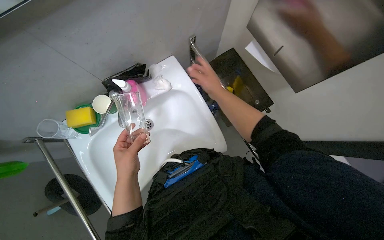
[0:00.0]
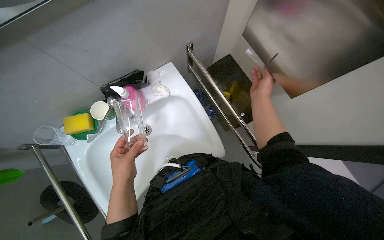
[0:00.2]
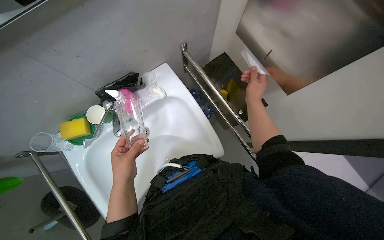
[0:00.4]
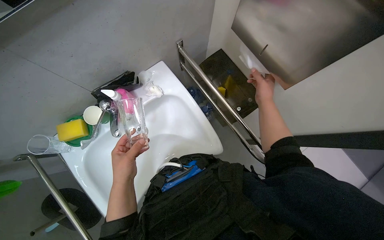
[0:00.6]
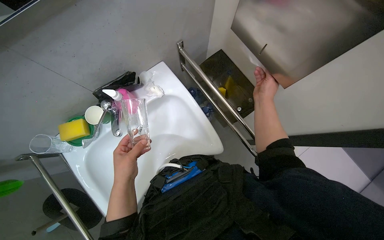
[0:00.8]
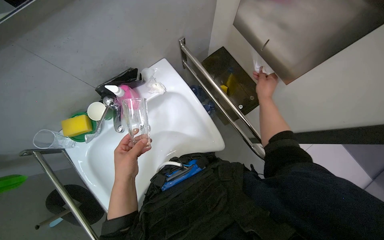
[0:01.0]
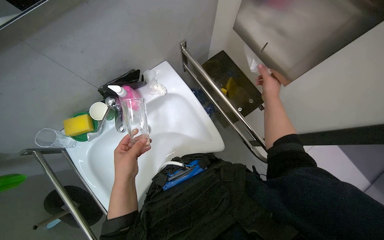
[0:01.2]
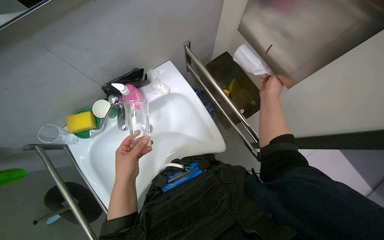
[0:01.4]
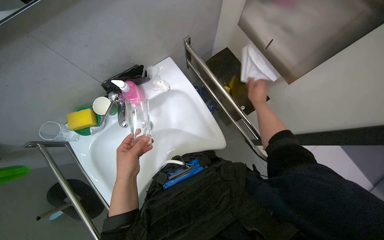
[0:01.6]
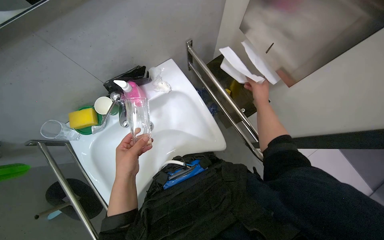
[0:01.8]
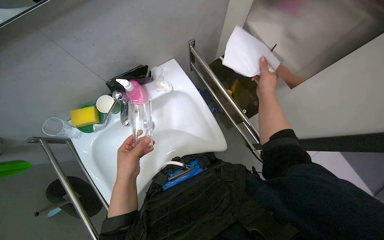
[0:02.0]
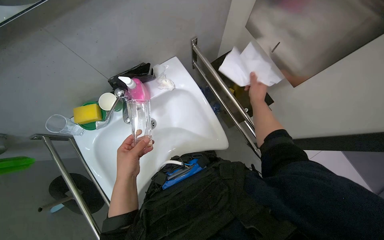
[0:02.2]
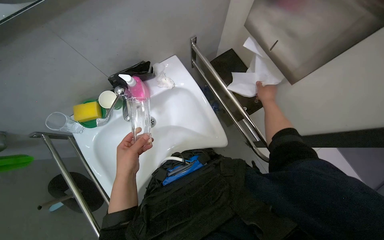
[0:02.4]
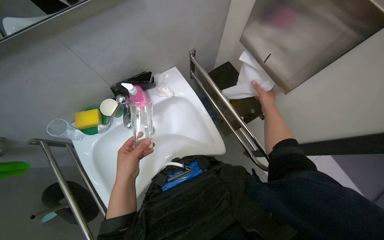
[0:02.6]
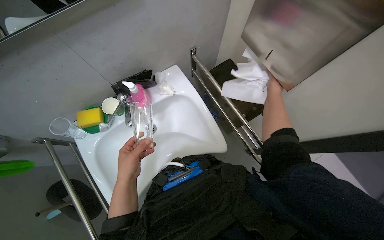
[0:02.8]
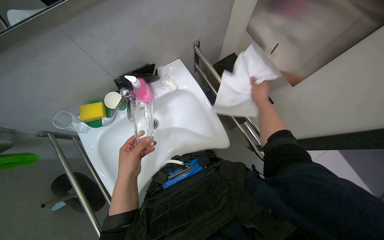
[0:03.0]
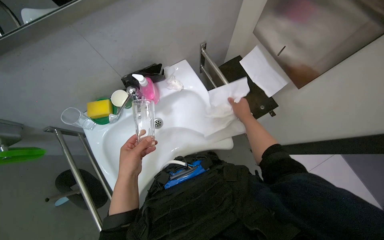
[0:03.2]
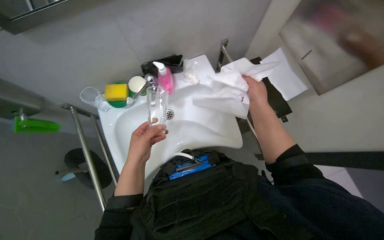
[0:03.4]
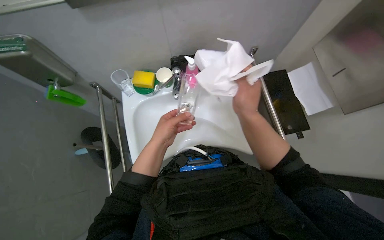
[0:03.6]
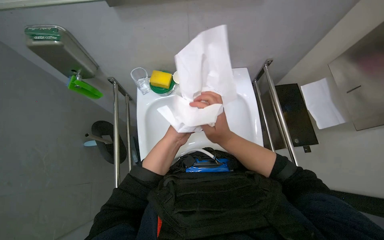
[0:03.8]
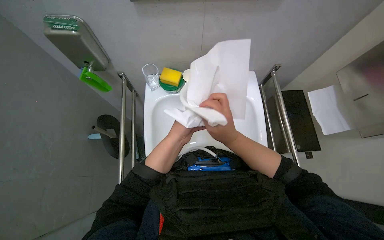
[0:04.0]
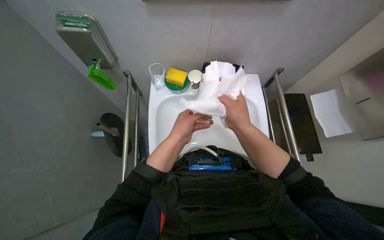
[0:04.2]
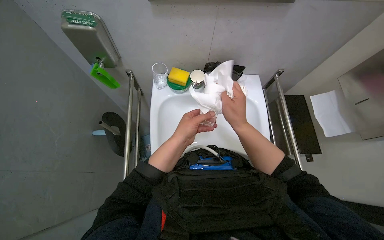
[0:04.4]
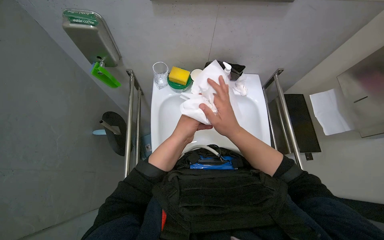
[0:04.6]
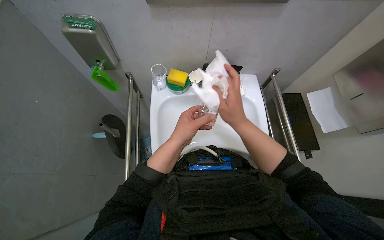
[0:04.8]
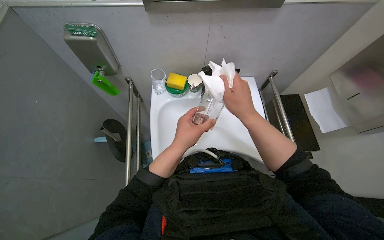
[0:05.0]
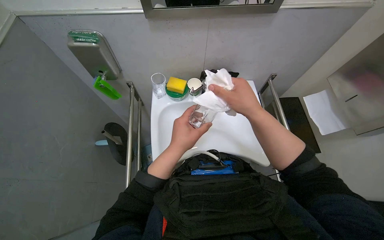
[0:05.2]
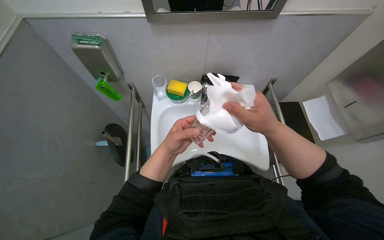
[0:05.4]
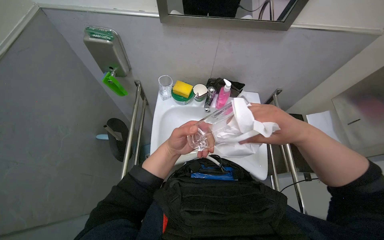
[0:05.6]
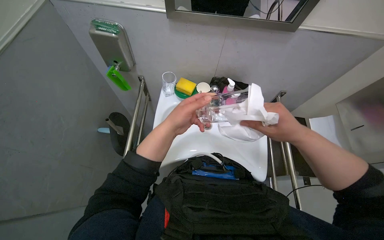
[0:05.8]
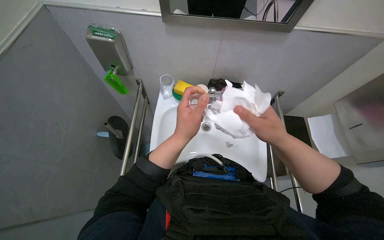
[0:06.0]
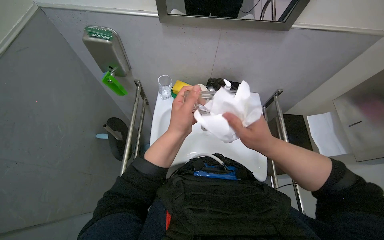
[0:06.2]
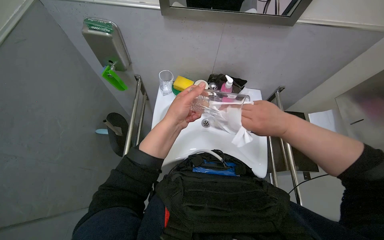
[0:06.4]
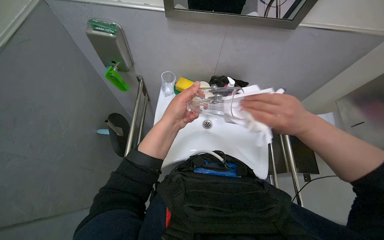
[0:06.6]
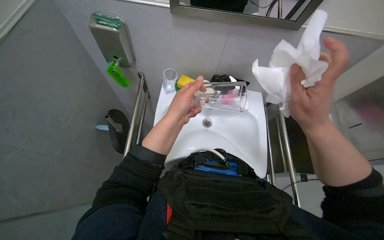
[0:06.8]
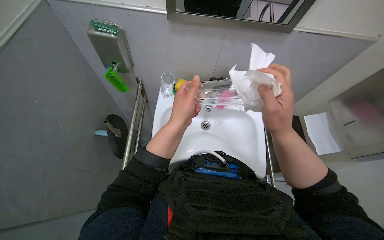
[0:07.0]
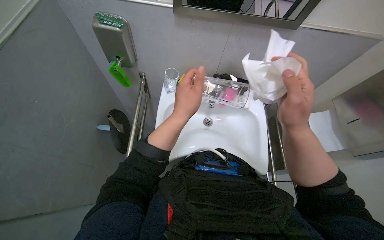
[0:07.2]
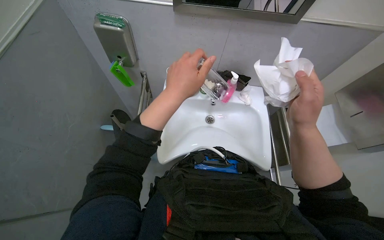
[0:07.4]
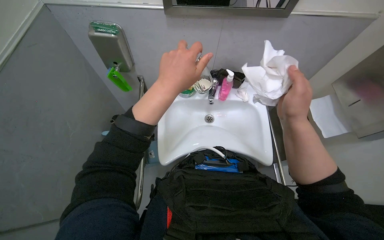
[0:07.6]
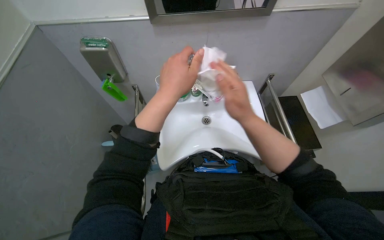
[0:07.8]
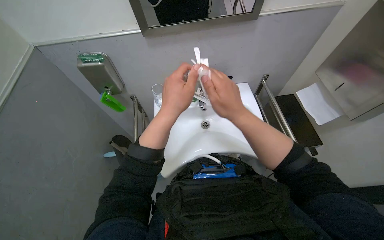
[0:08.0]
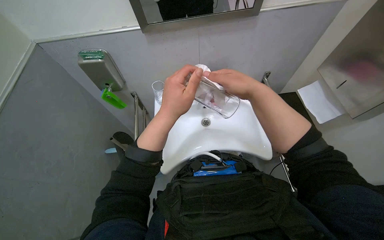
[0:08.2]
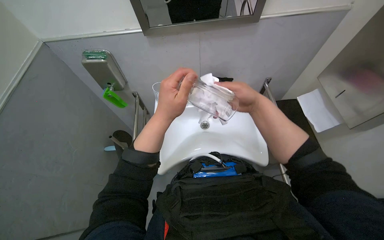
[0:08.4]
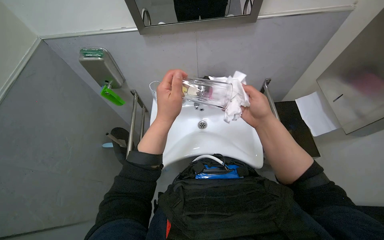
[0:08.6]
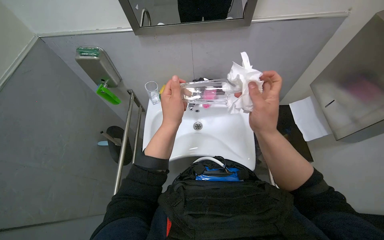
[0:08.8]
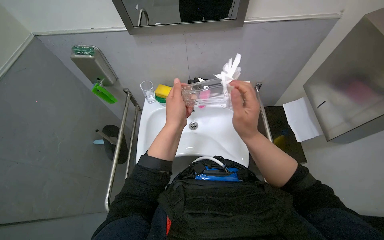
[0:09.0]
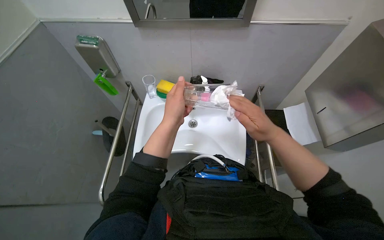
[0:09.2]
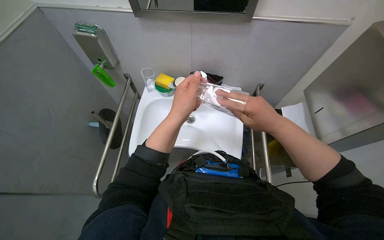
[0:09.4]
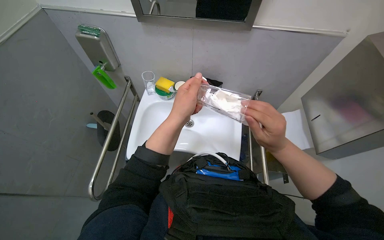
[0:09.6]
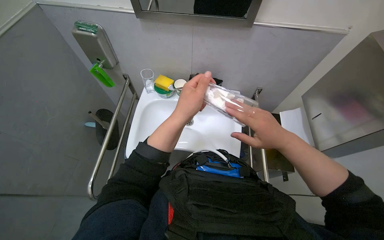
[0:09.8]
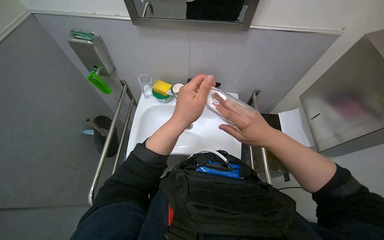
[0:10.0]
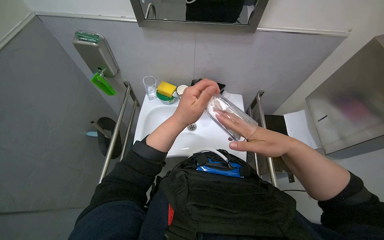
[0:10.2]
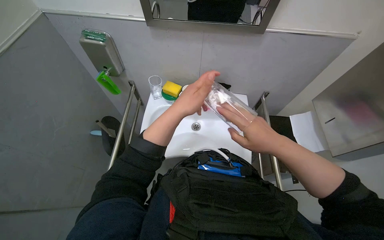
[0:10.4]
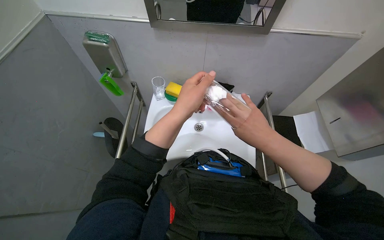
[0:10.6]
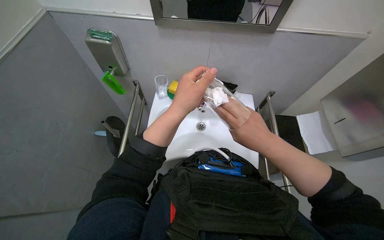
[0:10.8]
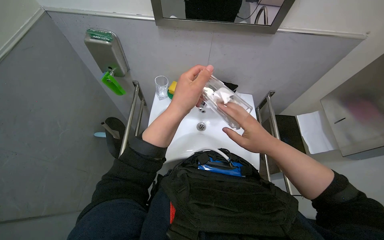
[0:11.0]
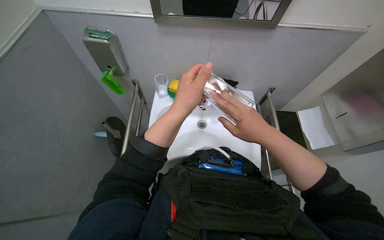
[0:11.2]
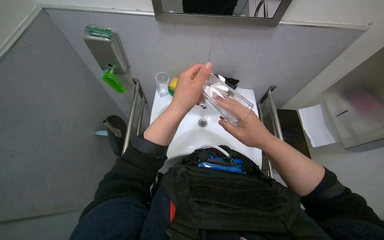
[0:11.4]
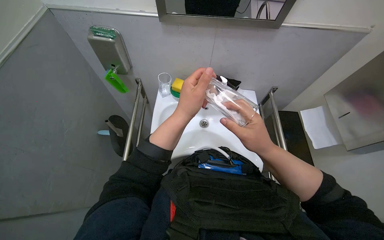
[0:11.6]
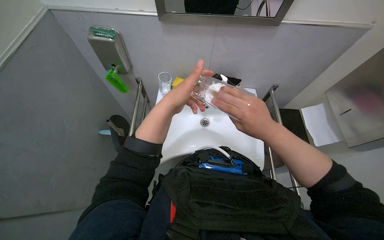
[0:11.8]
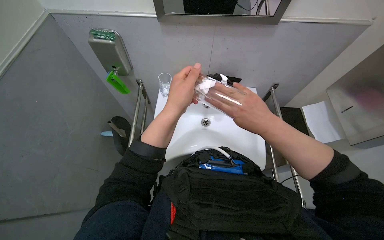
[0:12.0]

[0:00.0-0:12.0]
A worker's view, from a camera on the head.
Job: cleaning kitchen.
The whole recording: Cleaning glasses at sink. The worker washes and dries multiple glasses at the sink.
0:00.0 to 0:01.6: The right hand heads to the right, covering approximately 15 cm.
0:03.0 to 0:04.4: Everything in view rotates approximately 35 degrees clockwise. The right hand is displaced to the left by some 35 cm.
0:04.4 to 0:06.0: The left hand travels nearer to the camera by approximately 10 cm.
0:06.0 to 0:07.6: The left hand heads up the picture, covering about 10 cm.
0:07.6 to 0:09.0: The right hand swings left and right, some 15 cm each way, with 2 reversals.
0:09.0 to 0:12.0: The hands work in one place, with small movements.

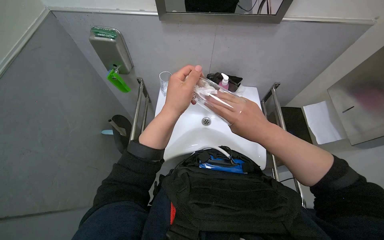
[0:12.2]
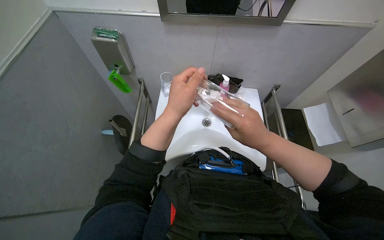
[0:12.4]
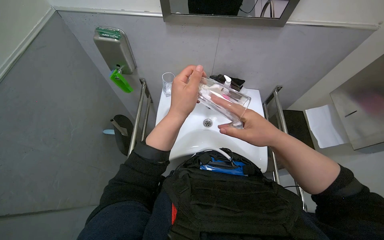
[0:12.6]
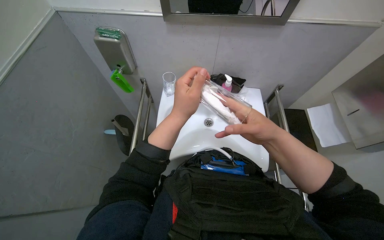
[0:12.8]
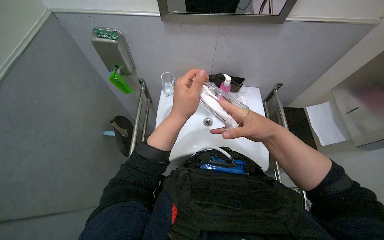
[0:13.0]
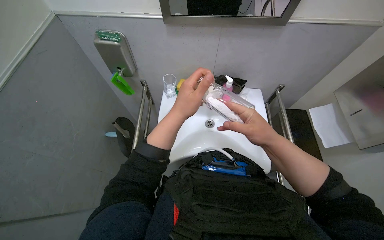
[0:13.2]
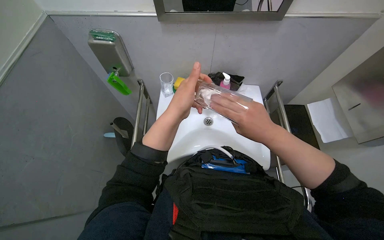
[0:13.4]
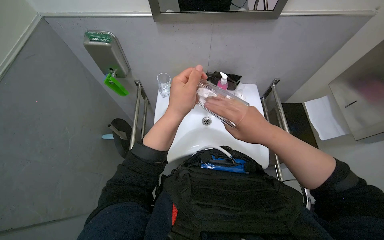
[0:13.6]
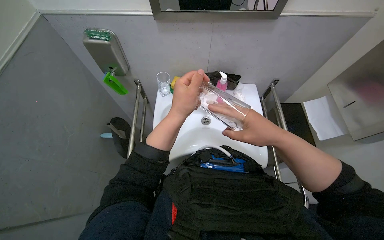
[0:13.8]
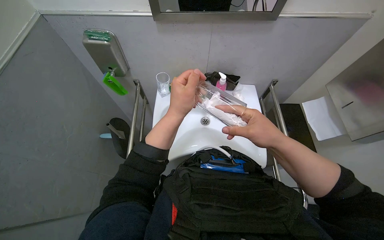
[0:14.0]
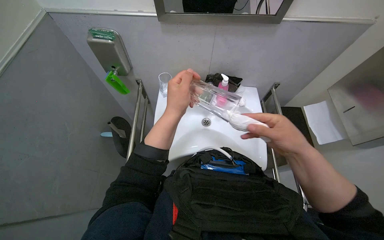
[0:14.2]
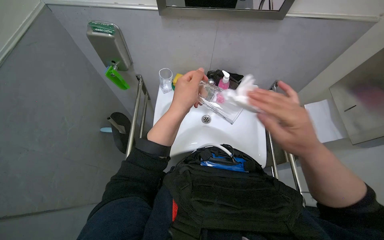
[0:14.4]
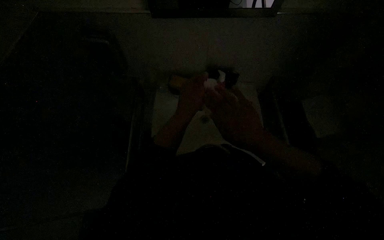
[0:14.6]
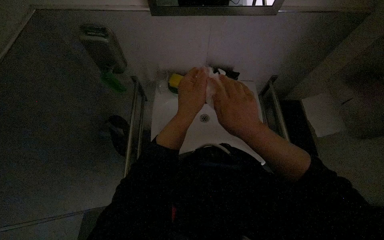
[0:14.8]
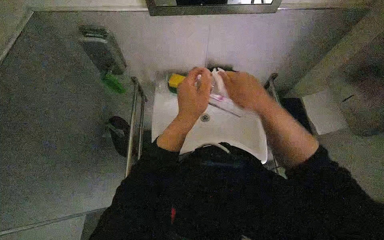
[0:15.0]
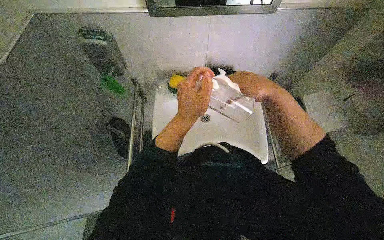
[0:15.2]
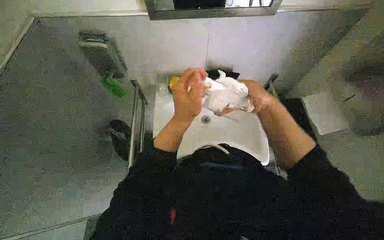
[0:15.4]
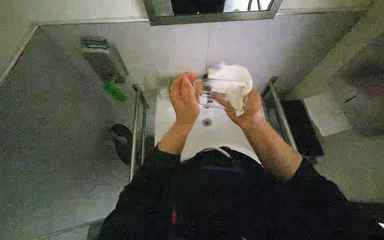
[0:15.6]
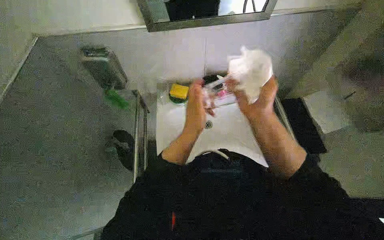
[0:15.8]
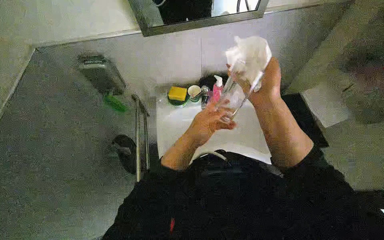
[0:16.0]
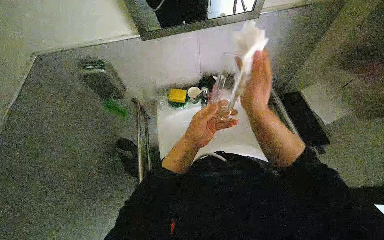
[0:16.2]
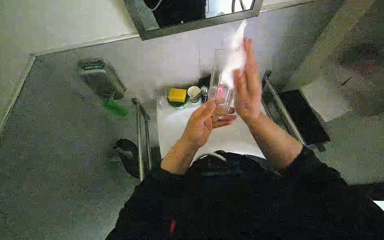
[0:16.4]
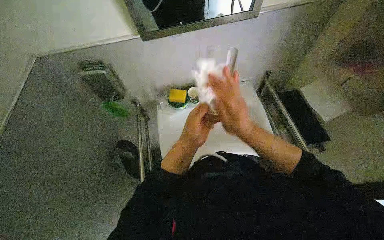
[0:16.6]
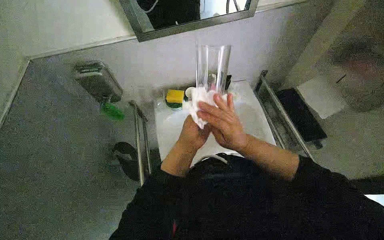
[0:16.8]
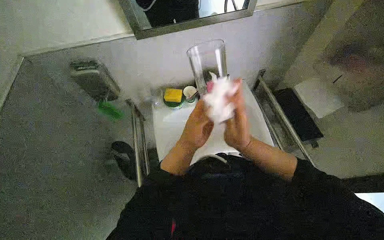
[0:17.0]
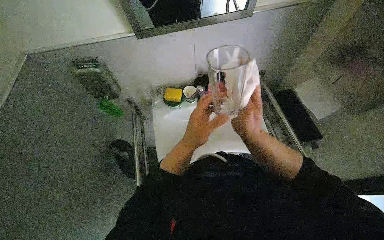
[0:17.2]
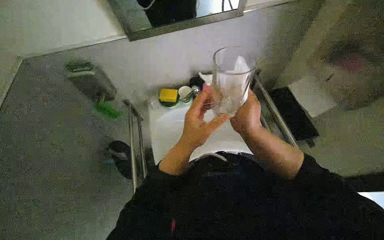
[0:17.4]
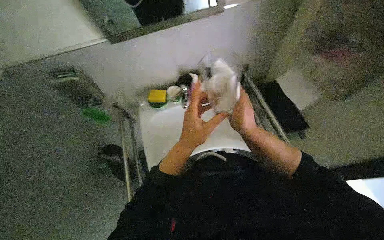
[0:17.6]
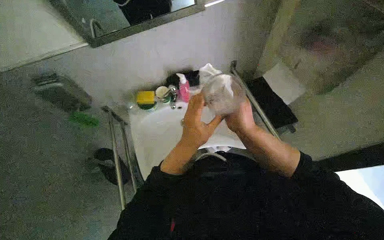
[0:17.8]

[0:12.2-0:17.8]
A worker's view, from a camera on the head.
Job: cleaning kitchen.
The whole recording: Cleaning glasses at sink. The worker washes and dries multiple glasses at the sink.
0:12.2 to 0:13.6: The hands make small movements and keep their place.
0:13.6 to 0:15.0: The right hand reaches some 5 cm to the right, then returns.
0:15.0 to 0:16.4: The right hand moves some 10 cm farther from the camera and comes back.

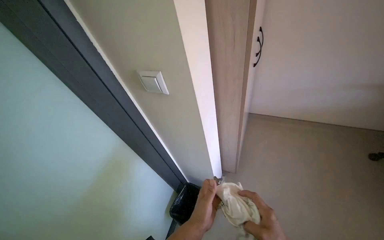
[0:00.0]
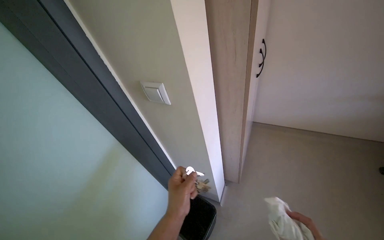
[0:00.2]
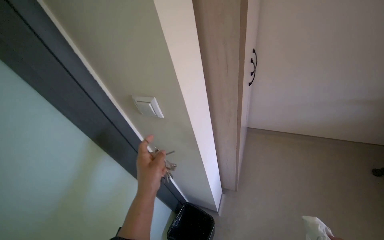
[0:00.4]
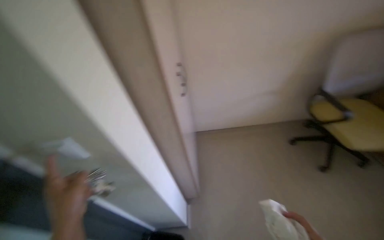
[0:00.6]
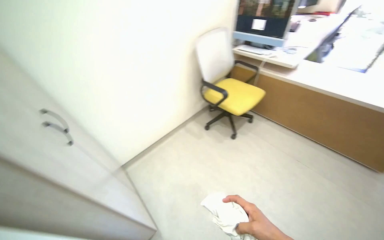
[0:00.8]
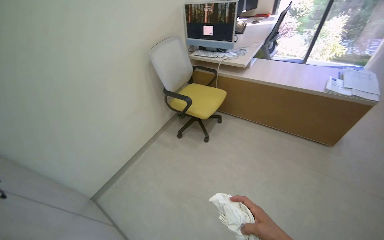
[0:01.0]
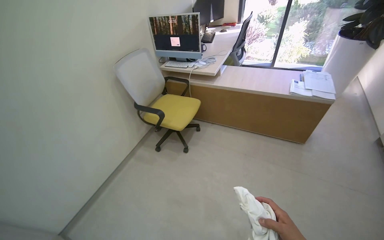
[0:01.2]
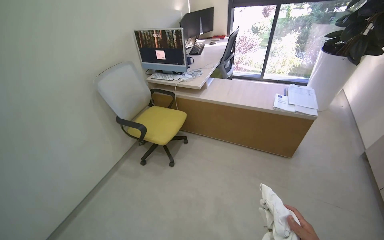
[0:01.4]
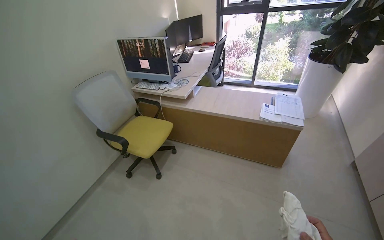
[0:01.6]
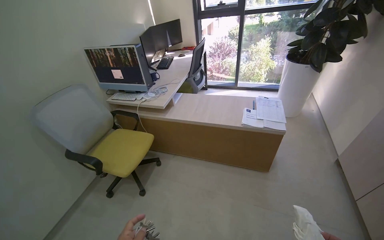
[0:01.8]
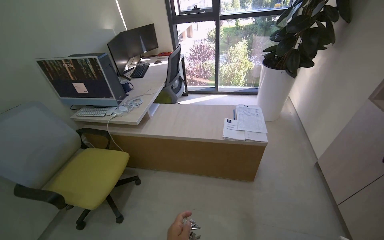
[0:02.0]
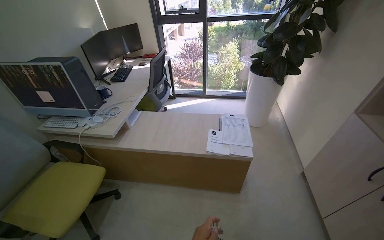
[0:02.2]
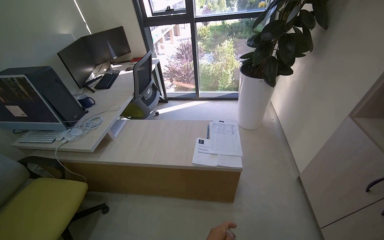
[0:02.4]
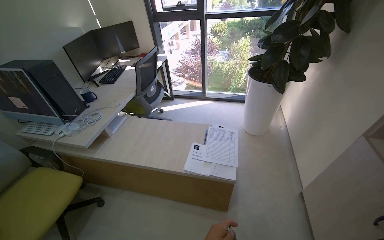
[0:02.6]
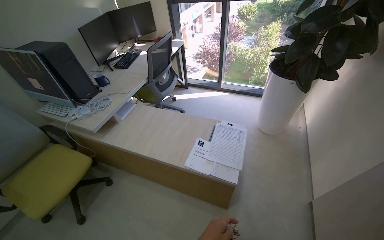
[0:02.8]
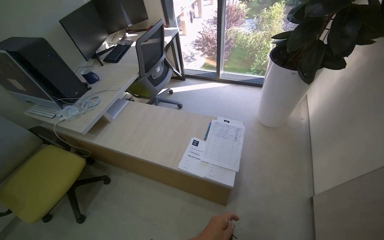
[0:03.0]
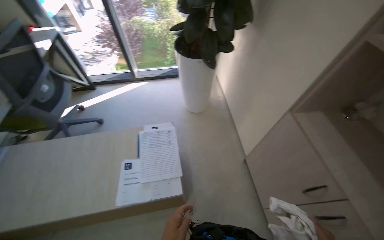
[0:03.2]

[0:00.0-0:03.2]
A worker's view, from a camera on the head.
Job: wiping surfaces.
The whole recording: Cleaning office surfaces. The worker wipes various surfaces in the office with a cloth.
0:00.0 to 0:01.6: The wearer moves some 60 cm. The wearer looks about 85 degrees further to the right. The view tilts roughly 20 degrees upward.
0:01.6 to 0:03.2: The camera travels about 1 m. The wearer looks some 35 degrees further to the right. The wearer looks some 10 degrees further downward.